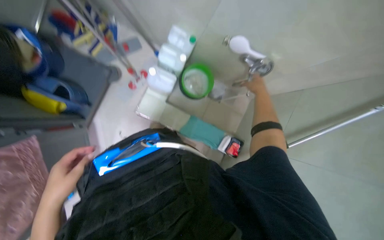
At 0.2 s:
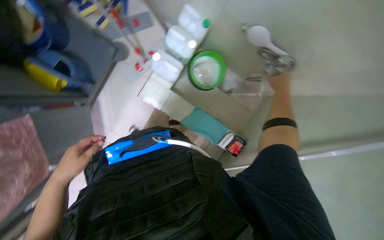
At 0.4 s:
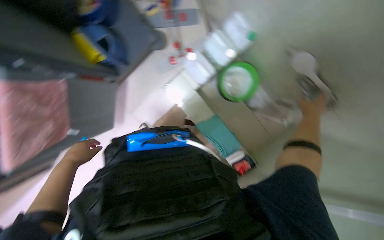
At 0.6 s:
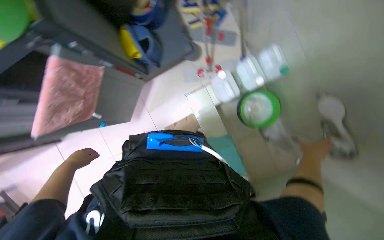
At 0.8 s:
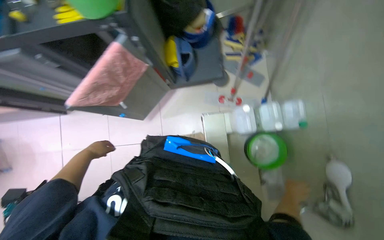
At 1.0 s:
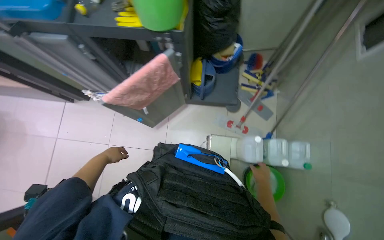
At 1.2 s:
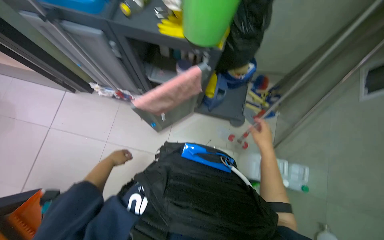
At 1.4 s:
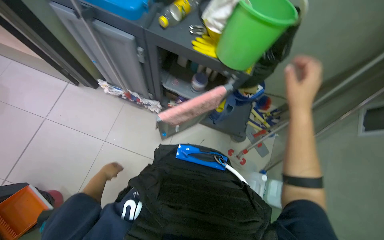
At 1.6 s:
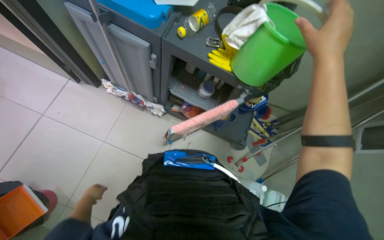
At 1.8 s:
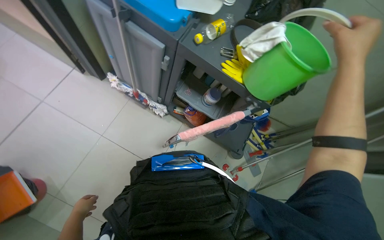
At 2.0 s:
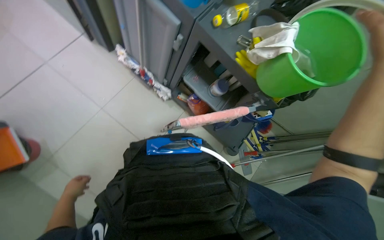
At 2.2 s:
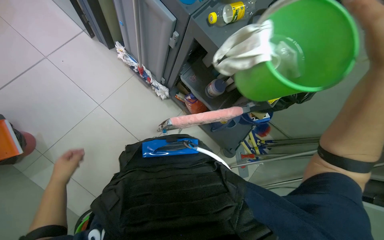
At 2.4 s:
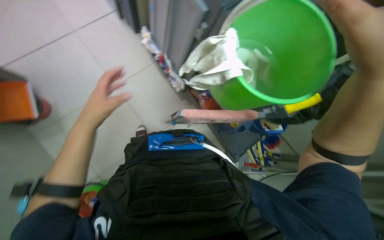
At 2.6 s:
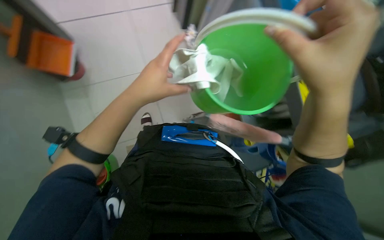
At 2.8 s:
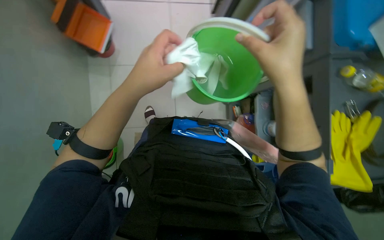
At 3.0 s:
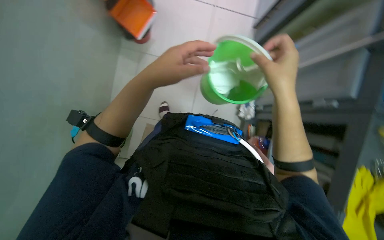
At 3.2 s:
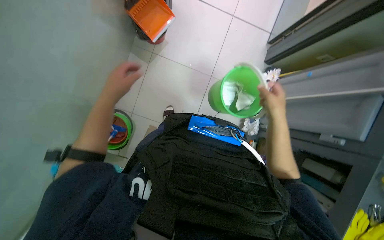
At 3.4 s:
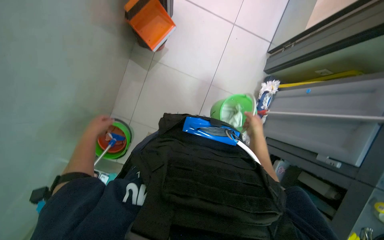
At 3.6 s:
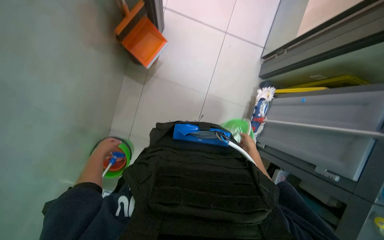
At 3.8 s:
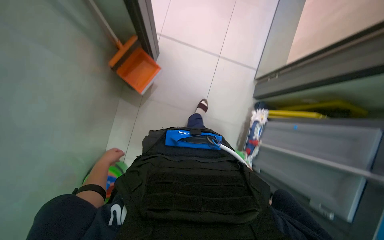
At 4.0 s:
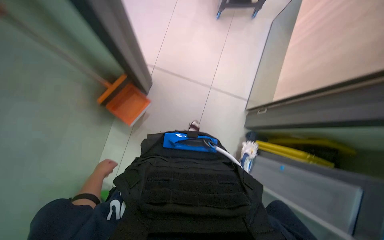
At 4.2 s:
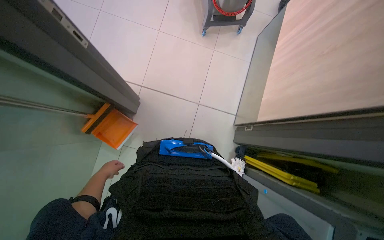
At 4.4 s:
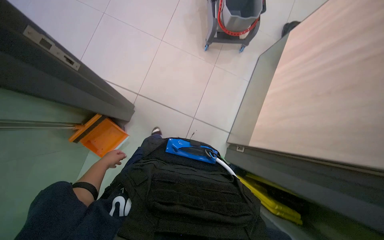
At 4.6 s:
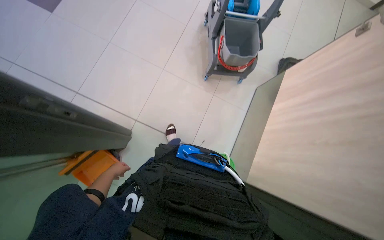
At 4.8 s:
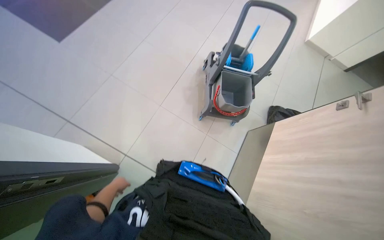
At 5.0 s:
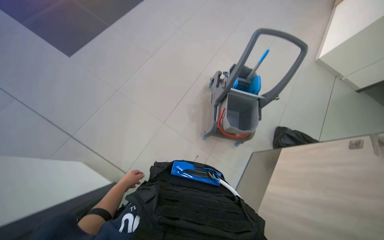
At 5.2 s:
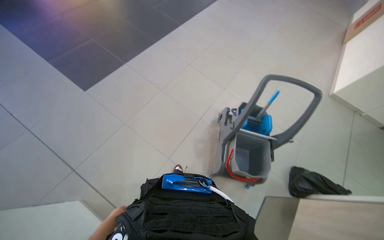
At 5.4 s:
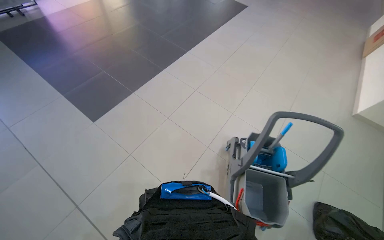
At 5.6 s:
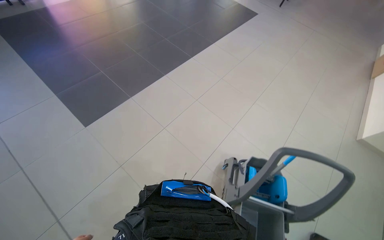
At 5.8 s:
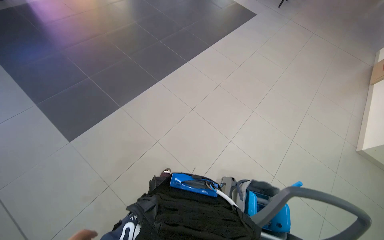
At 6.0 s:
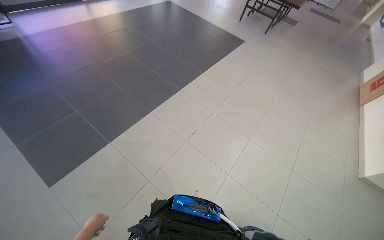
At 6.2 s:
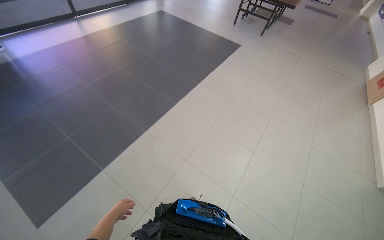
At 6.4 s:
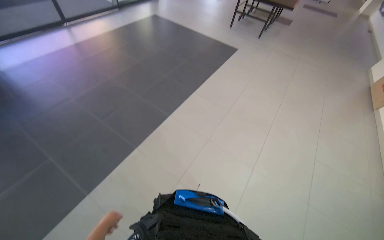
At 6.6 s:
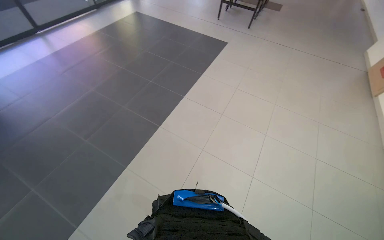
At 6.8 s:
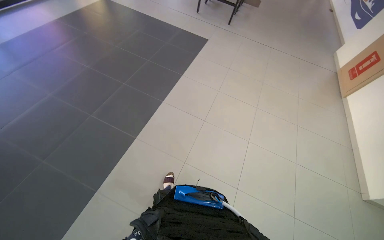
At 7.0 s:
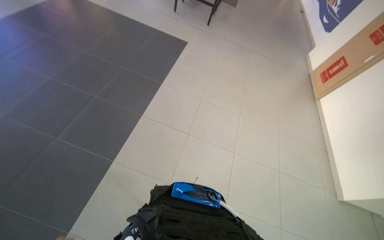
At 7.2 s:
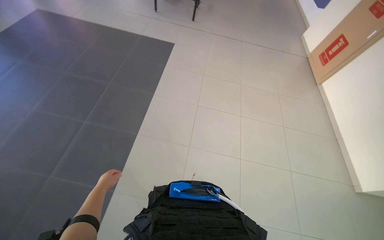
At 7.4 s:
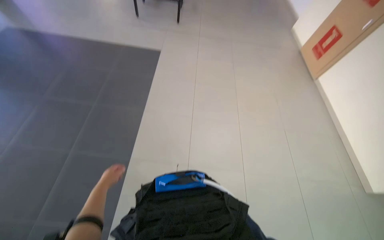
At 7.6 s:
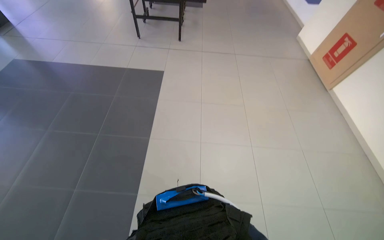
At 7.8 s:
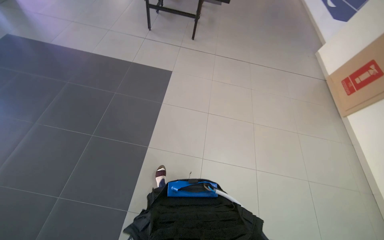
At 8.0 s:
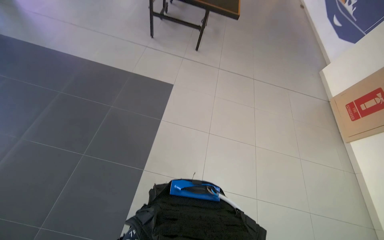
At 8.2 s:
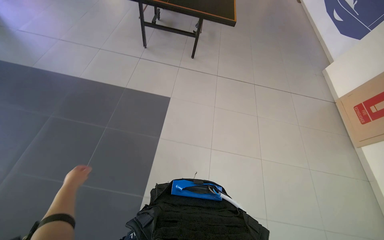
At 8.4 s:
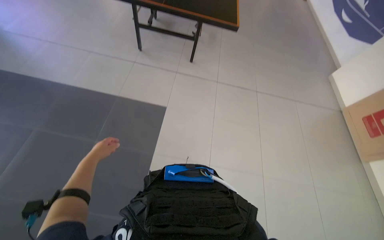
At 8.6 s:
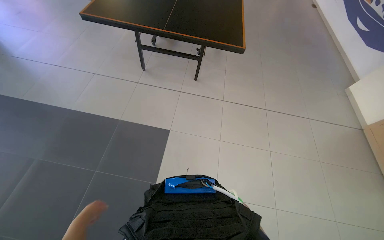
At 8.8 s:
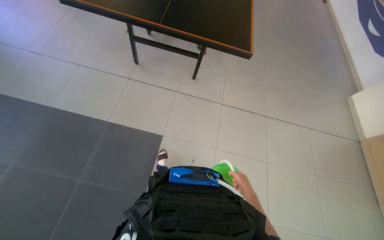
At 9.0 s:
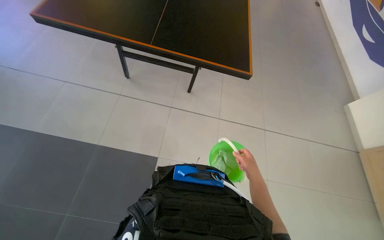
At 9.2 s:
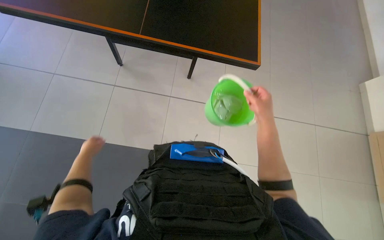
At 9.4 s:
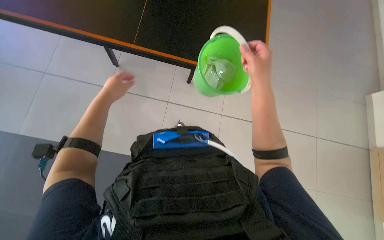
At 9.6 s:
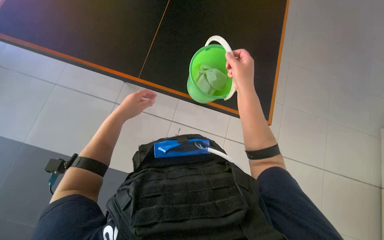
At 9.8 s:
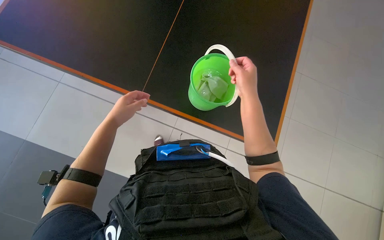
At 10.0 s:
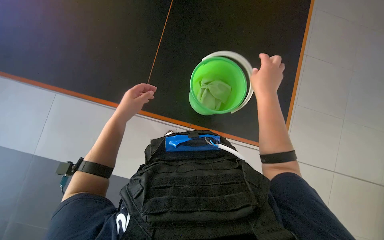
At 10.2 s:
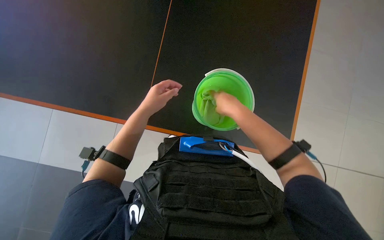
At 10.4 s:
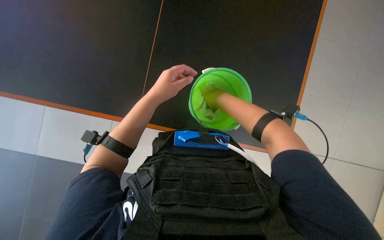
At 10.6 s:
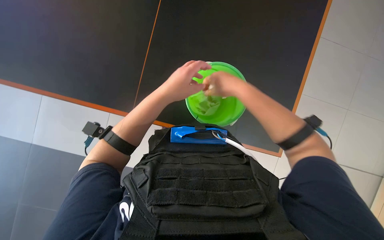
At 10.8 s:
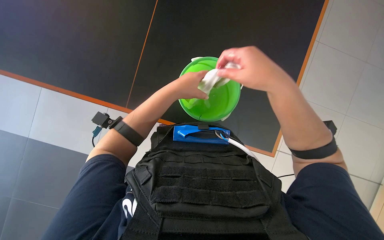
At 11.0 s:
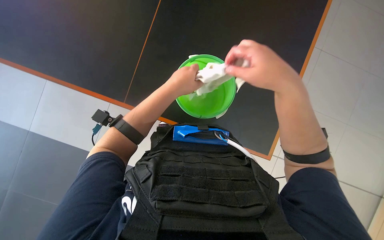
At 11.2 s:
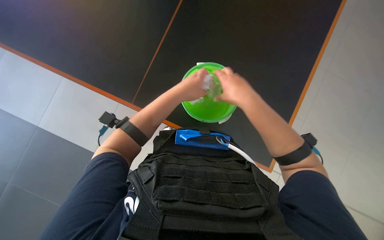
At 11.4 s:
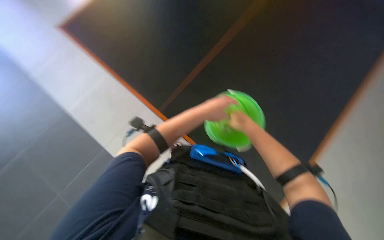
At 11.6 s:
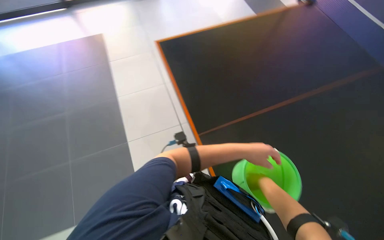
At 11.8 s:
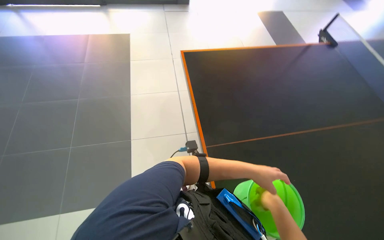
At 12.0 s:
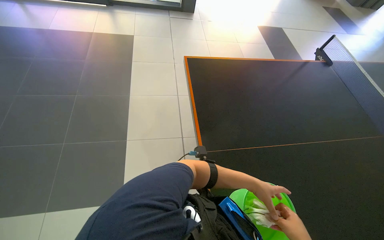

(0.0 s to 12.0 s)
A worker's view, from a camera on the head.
Job: preparing cleaning supplies.
The whole recording: Preparing cleaning supplies. The worker gathers cleaning cloths, fills a bucket with water and cleaning solutions, and prepares the mop.
0.0 s - 1.6 s: The camera pitches upward, by about 10 degrees. The scene turns some 95 degrees clockwise in the picture.
1.6 s - 3.0 s: The wearer looks some 85 degrees further to the left.
3.0 s - 4.4 s: The view tilts about 15 degrees upward. The left hand is displaced farther from the camera and to the left by roughly 40 cm.
4.4 s - 6.0 s: The camera travels roughly 1 m. The view tips upward by some 45 degrees.
6.0 s - 7.6 s: The camera travels some 1.5 m. The scene turns roughly 30 degrees counterclockwise in the picture.
7.6 s - 9.0 s: The wearer moves approximately 1.5 m.
9.0 s - 10.4 s: The right hand goes approximately 20 cm to the left and up the picture.
10.4 s - 12.0 s: The wearer looks about 25 degrees further upward. The scene rotates clockwise by some 50 degrees.

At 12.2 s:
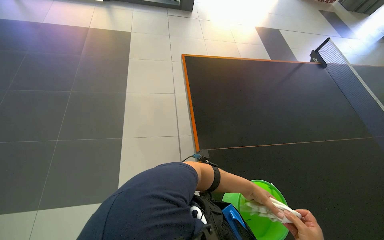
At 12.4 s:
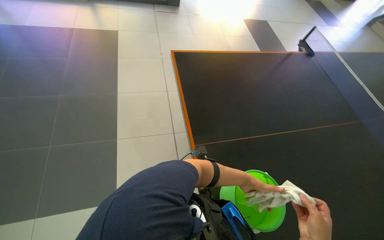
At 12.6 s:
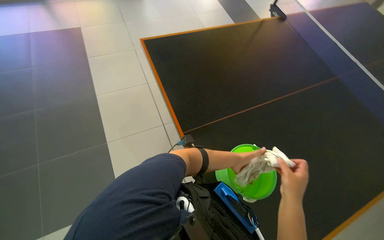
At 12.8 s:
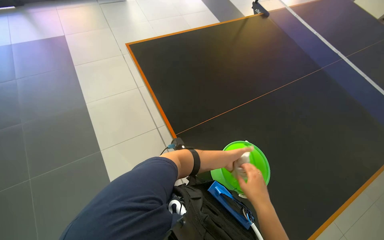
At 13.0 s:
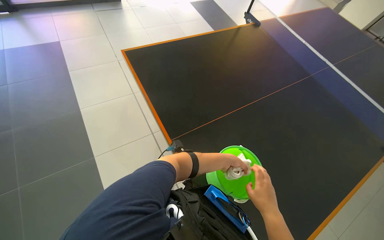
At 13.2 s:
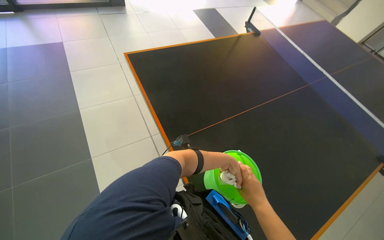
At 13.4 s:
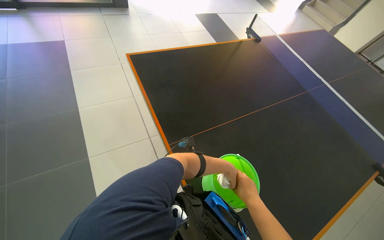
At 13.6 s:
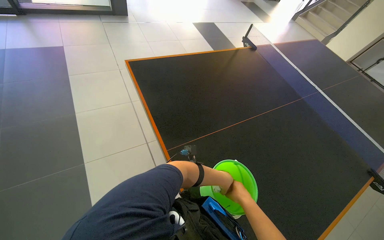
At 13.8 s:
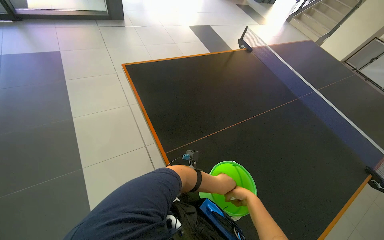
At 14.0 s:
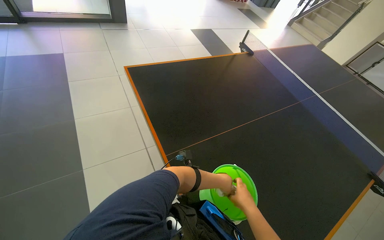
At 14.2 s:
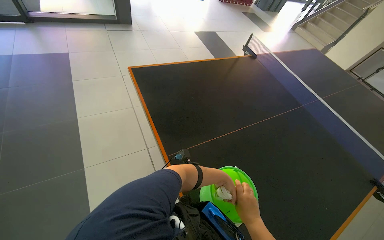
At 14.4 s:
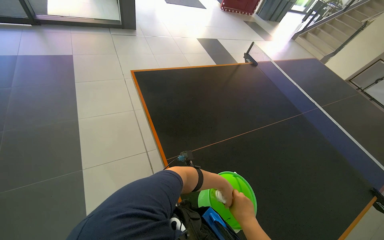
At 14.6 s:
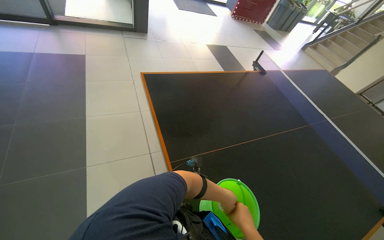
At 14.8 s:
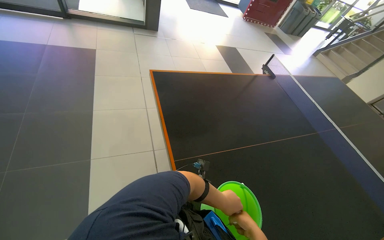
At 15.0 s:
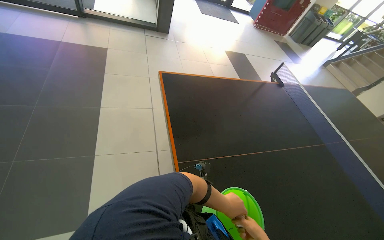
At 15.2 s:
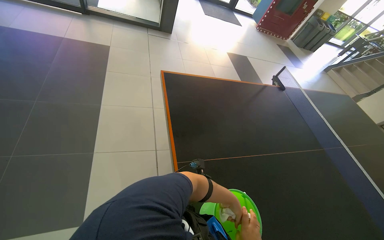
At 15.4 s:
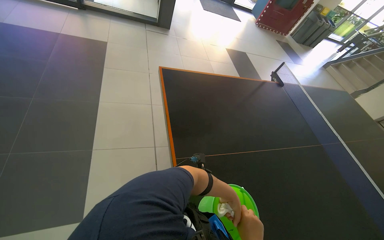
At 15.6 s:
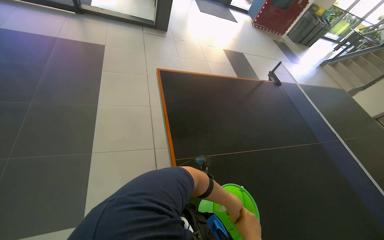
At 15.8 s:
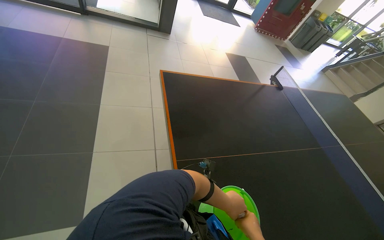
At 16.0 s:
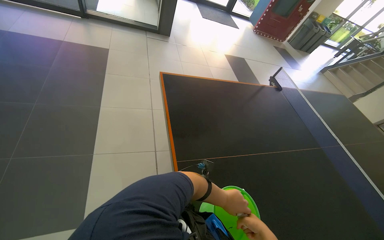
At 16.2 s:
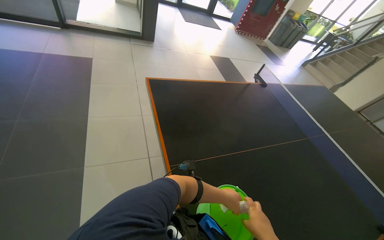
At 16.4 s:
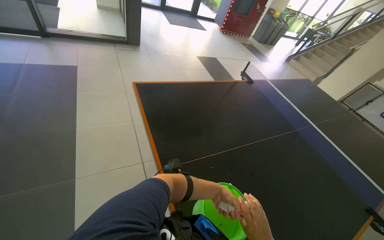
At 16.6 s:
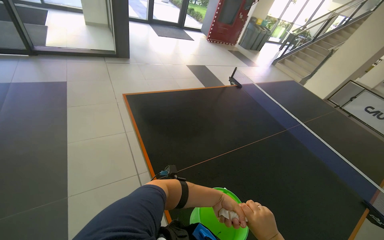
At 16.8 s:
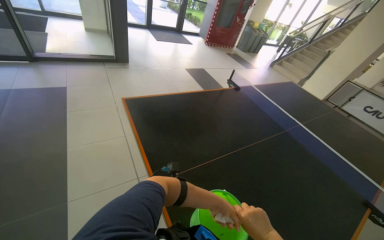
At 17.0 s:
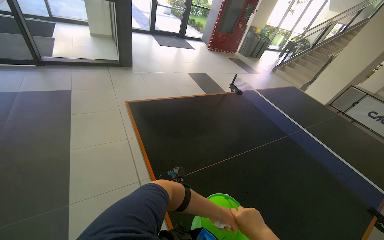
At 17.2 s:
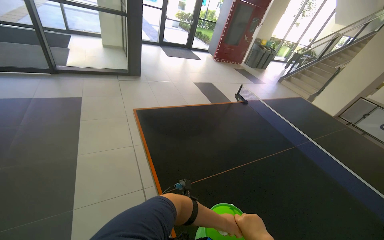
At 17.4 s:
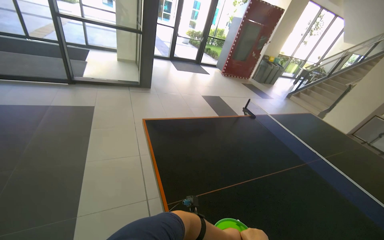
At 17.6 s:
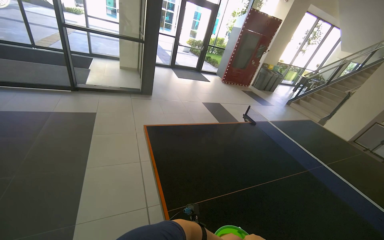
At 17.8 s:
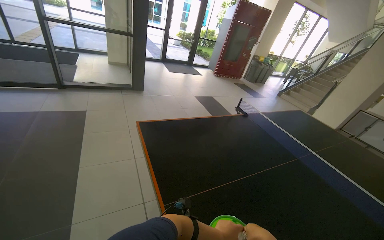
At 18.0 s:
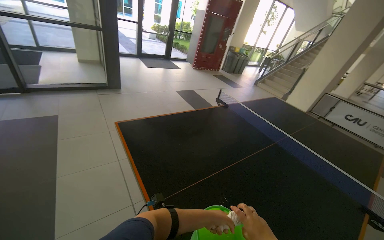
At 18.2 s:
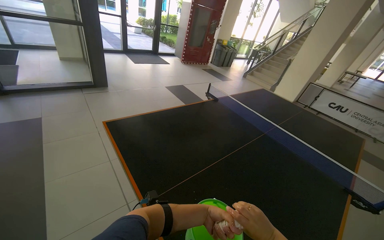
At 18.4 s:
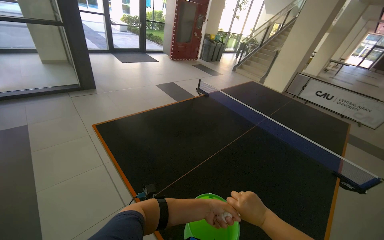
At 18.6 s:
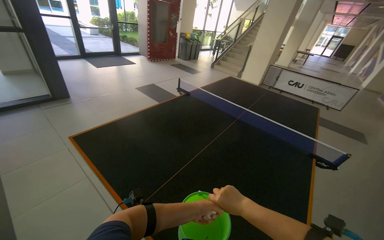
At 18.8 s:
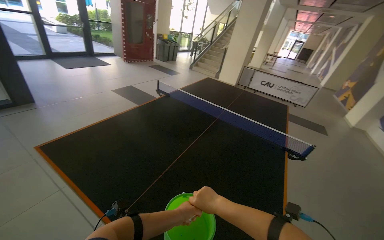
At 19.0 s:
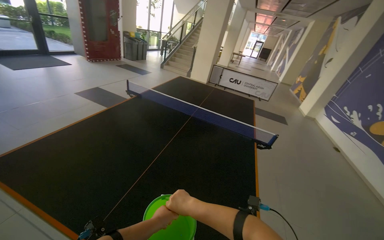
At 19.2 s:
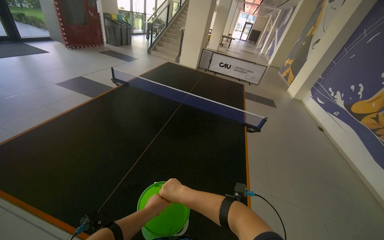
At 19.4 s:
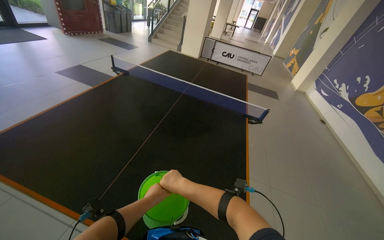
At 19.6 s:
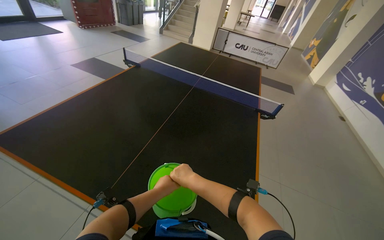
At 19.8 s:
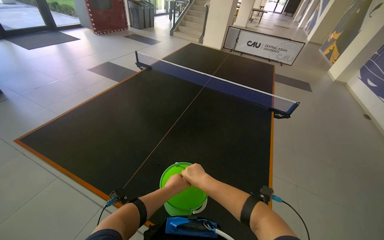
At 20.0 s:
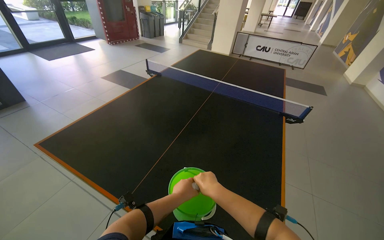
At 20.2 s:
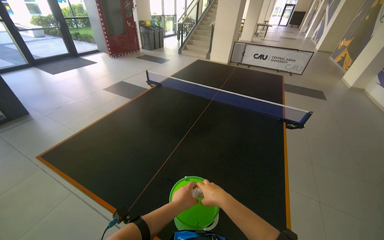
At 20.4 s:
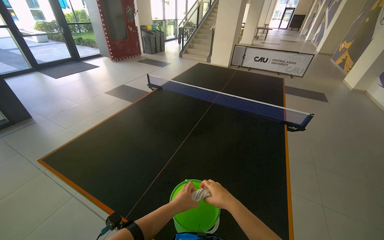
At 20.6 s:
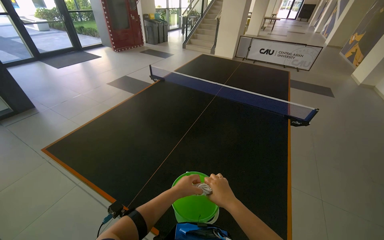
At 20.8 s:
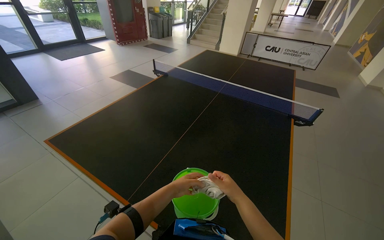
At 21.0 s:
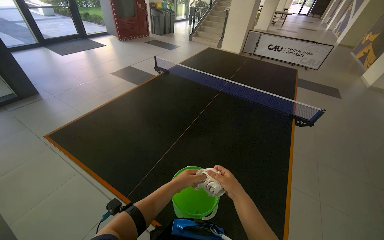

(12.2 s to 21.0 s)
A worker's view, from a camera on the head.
Job: preparing cleaning supplies.
The whole recording: Preparing cleaning supplies. The worker gathers cleaning cloths, fills a bucket with water and cleaning solutions, and prepares the mop.
12.2 s - 13.6 s: The head rotates roughly 20 degrees to the right. The left hand is displaced nearer to the camera by some 15 cm.
15.2 s - 16.6 s: The left hand reaches some 5 cm farther from the camera, then returns.
18.0 s - 19.6 s: The head turns to the right by approximately 35 degrees. The camera pitches downward, by about 15 degrees.
19.6 s - 21.0 s: The hands work in one place, with small movements.
